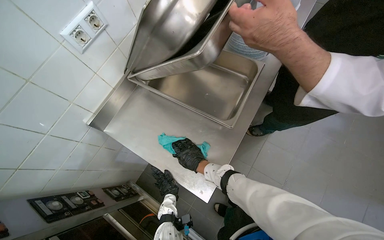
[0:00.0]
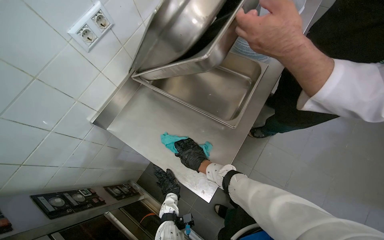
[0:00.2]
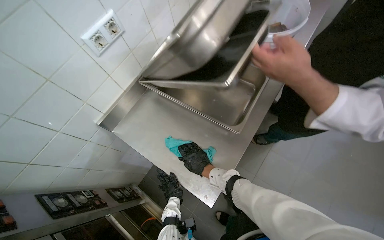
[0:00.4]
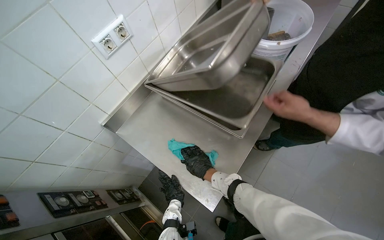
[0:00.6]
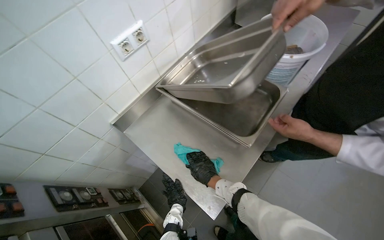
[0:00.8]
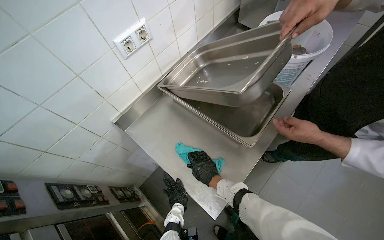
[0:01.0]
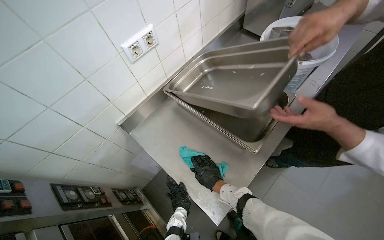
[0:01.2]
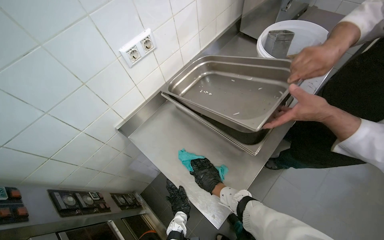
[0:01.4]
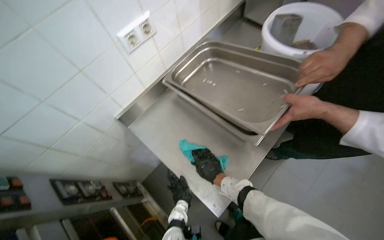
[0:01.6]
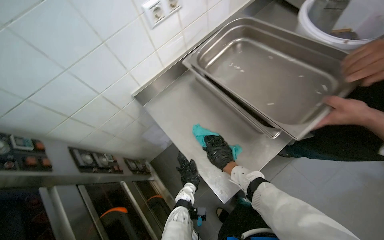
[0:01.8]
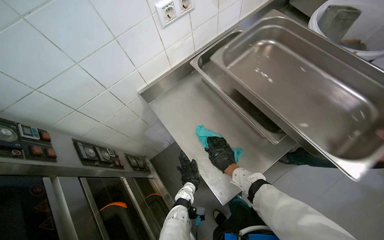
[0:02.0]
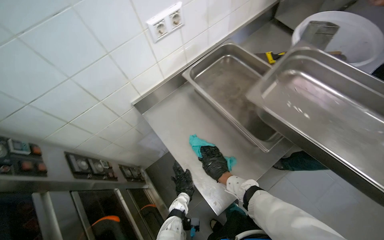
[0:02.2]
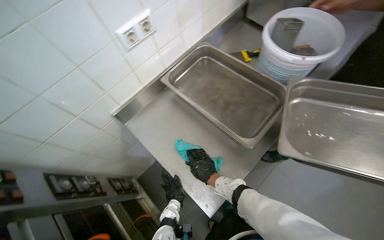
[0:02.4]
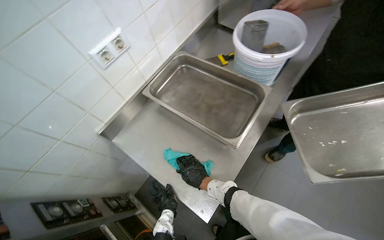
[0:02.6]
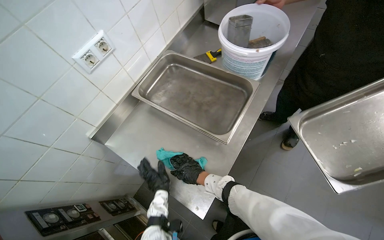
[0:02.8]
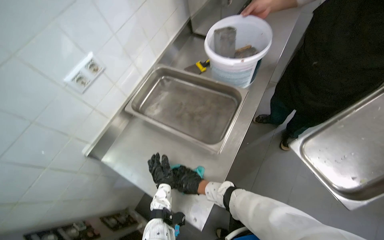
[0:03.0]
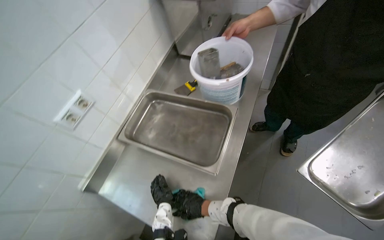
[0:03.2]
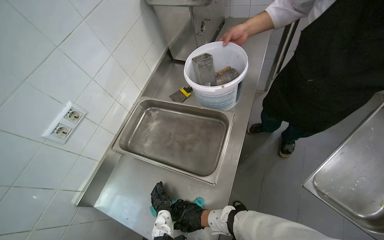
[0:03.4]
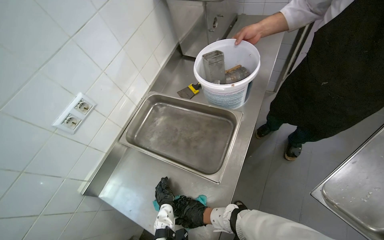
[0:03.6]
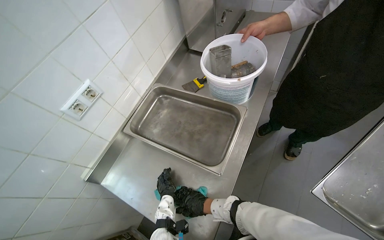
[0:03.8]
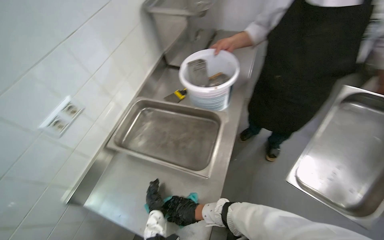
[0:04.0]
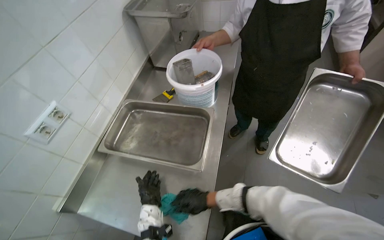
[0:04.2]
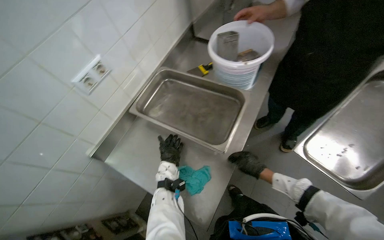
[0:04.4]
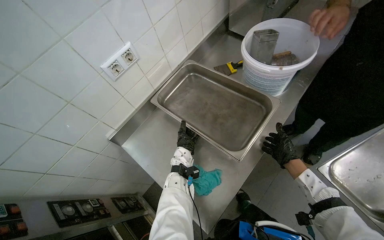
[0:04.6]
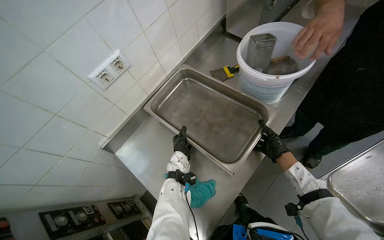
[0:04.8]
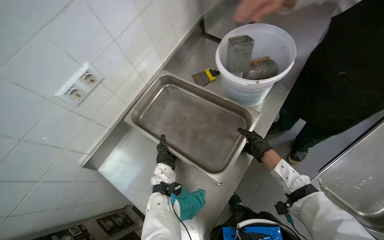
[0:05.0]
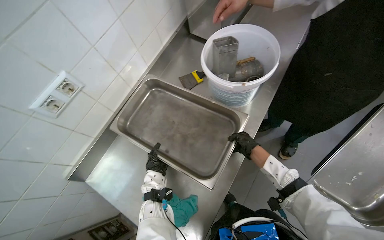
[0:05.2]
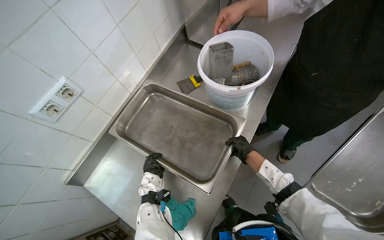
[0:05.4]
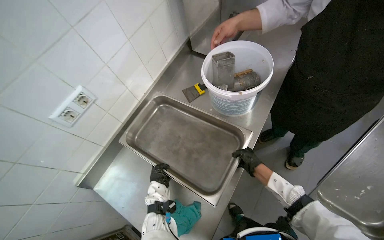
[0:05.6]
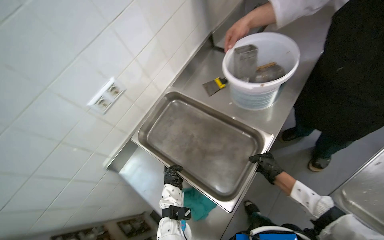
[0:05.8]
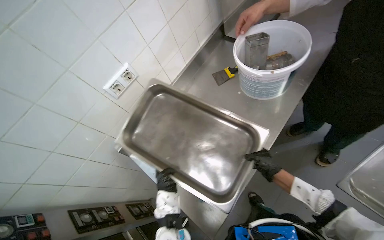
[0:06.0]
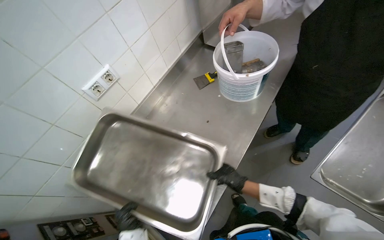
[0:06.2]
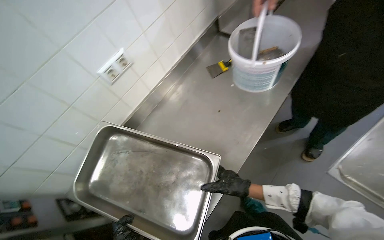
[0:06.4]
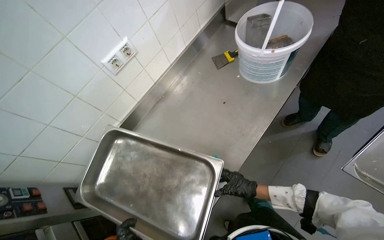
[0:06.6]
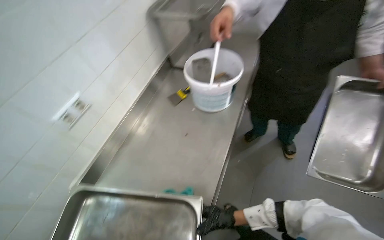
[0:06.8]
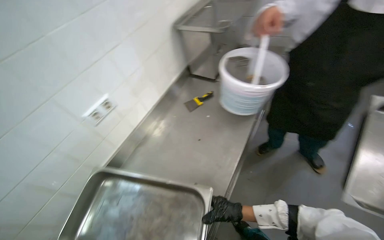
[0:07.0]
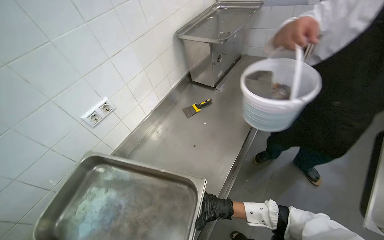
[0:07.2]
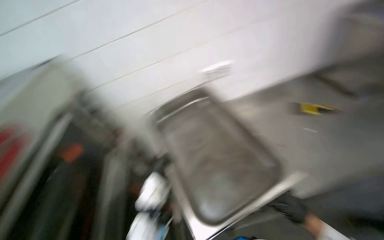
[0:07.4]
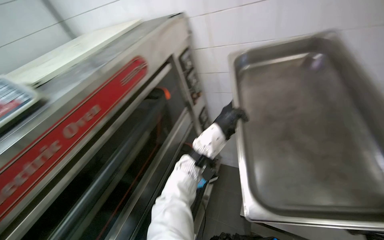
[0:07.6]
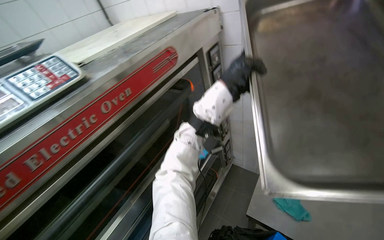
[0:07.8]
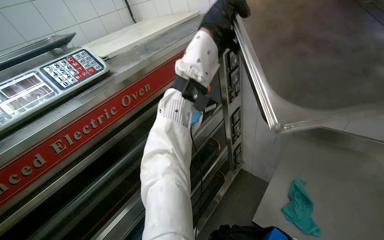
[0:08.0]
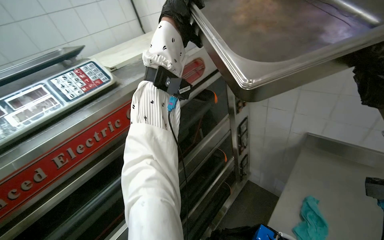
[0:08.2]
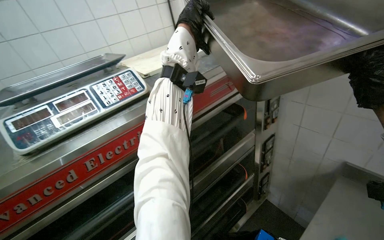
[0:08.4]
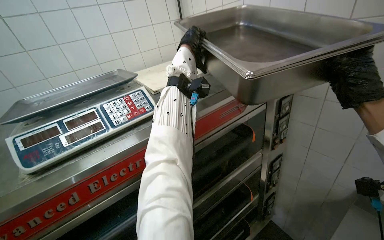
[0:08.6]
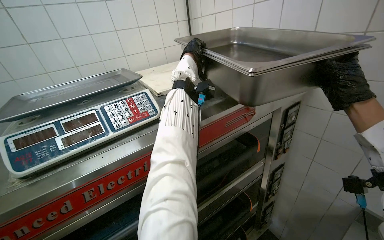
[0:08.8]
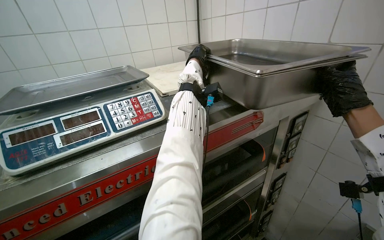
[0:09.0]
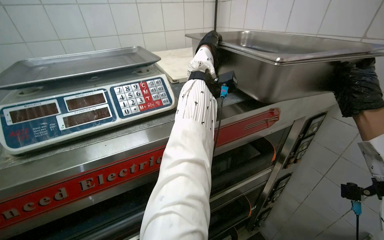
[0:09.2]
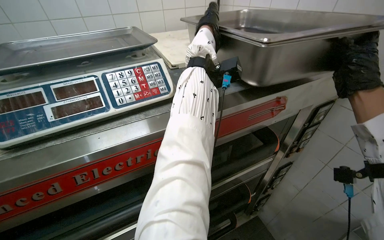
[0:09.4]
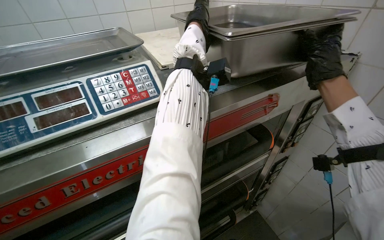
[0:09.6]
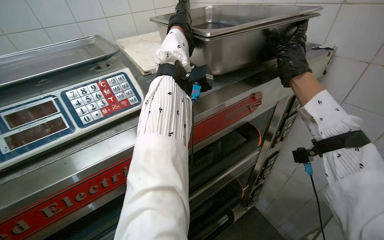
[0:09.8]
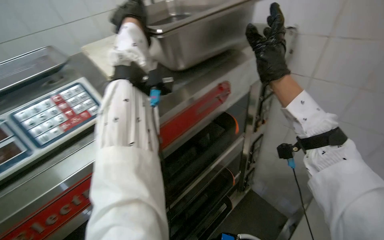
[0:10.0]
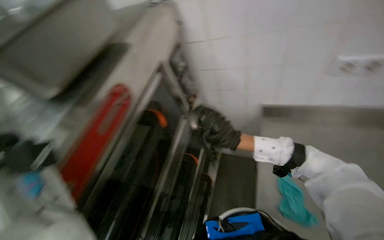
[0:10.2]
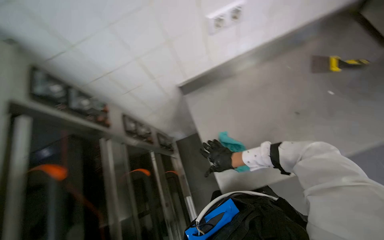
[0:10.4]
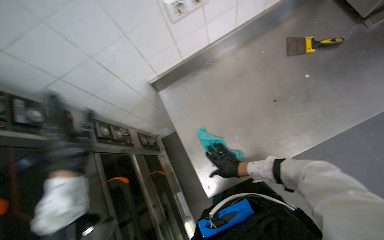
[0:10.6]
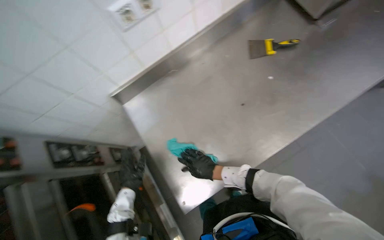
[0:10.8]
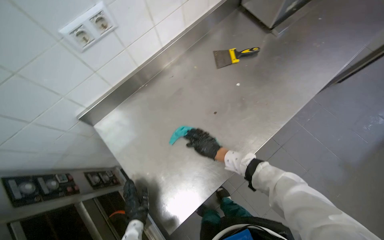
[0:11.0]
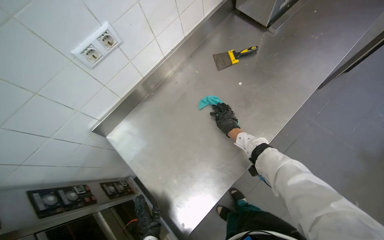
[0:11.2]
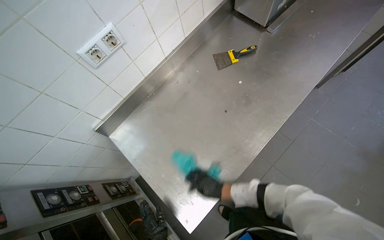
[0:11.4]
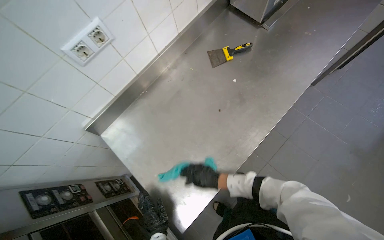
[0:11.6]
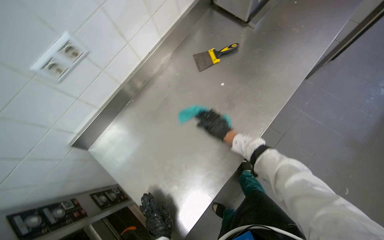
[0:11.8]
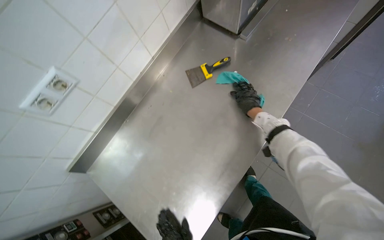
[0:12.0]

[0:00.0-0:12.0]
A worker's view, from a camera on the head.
Job: wiping surfaces.
The whole recording: Wiping kitchen counter. The worker wipes the stainless steel kitchen counter with a cloth.
0.0 to 1.6 s: The hands stay close to where they were, moving slightly.
1.6 to 3.0 s: The left hand travels up the picture and nearer to the camera by some 20 cm.
3.0 to 4.4 s: The right hand heads to the right, covering approximately 20 cm.
4.4 to 6.0 s: The left hand moves down the picture, roughly 10 cm.
6.0 to 7.6 s: The wearer's head swings about 40 degrees to the left.
7.6 to 9.0 s: The wearer looks about 40 degrees further to the left.
9.0 to 10.4 s: The wearer's head swings roughly 40 degrees to the right. The view tilts some 20 degrees downward.
10.4 to 12.0 s: The head rotates about 35 degrees to the right.

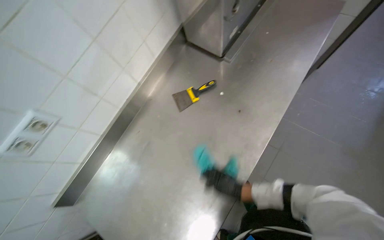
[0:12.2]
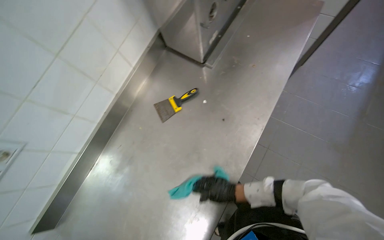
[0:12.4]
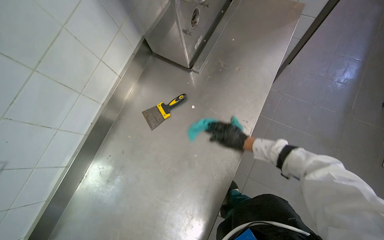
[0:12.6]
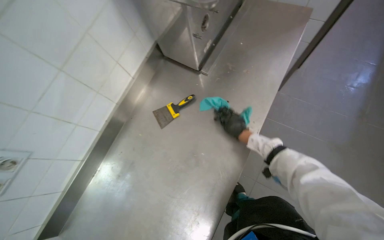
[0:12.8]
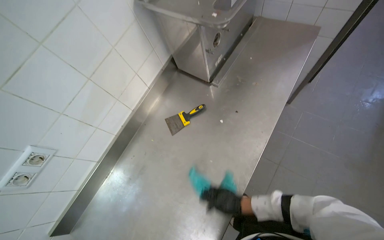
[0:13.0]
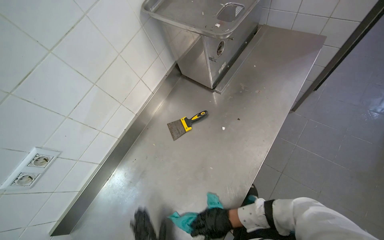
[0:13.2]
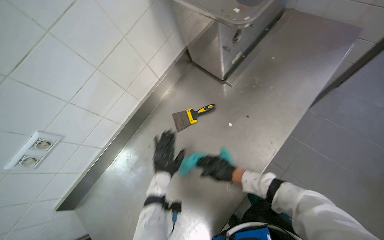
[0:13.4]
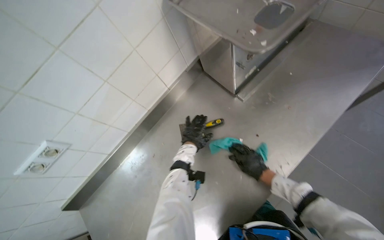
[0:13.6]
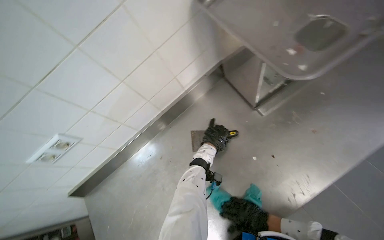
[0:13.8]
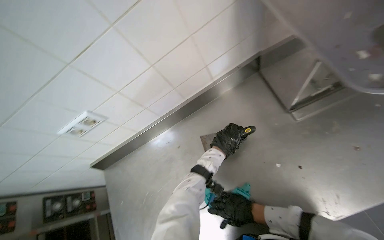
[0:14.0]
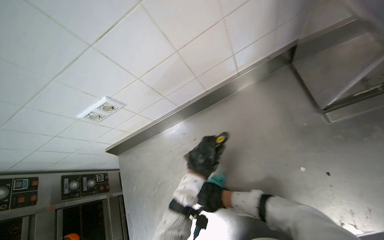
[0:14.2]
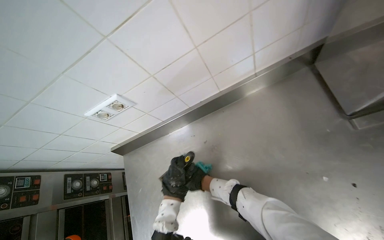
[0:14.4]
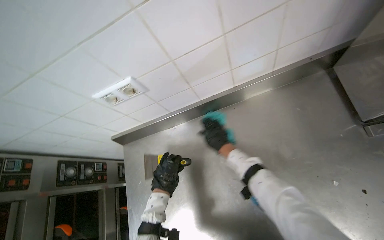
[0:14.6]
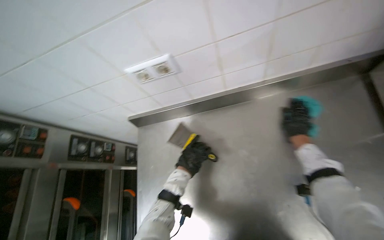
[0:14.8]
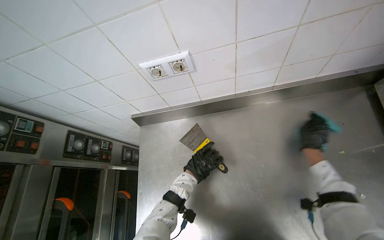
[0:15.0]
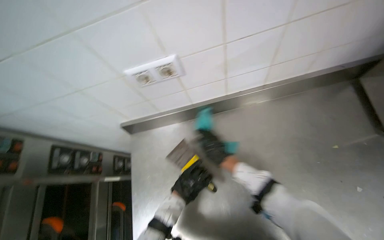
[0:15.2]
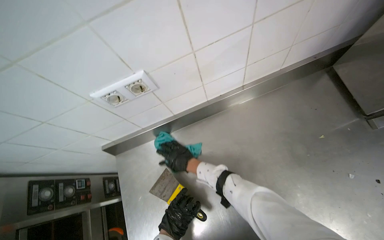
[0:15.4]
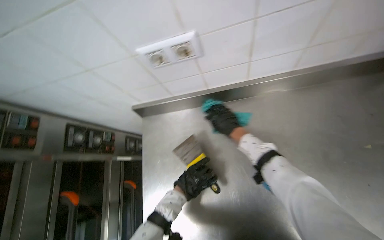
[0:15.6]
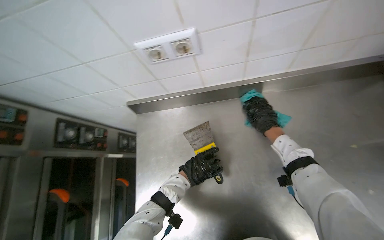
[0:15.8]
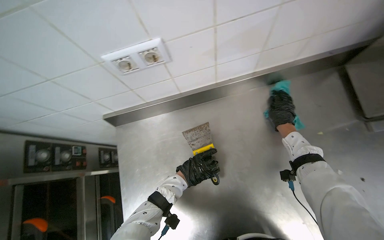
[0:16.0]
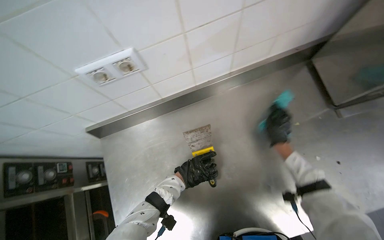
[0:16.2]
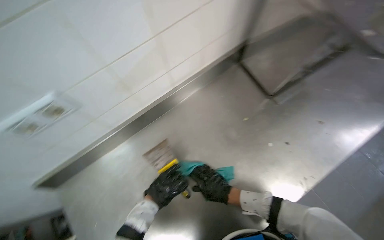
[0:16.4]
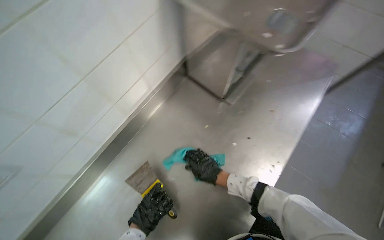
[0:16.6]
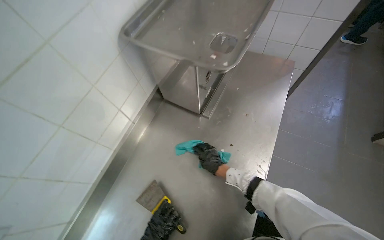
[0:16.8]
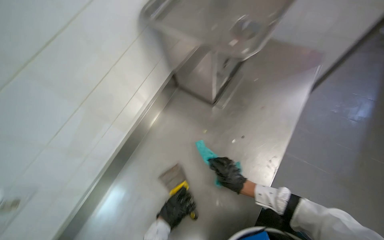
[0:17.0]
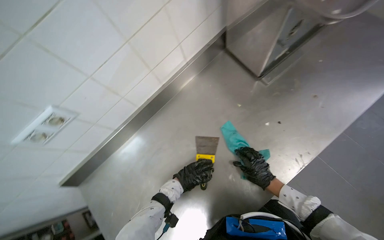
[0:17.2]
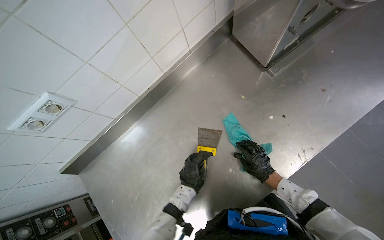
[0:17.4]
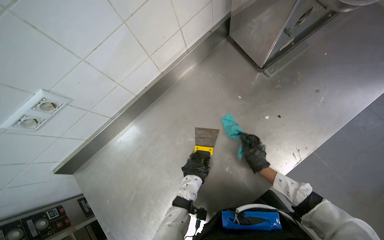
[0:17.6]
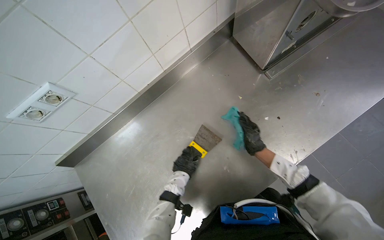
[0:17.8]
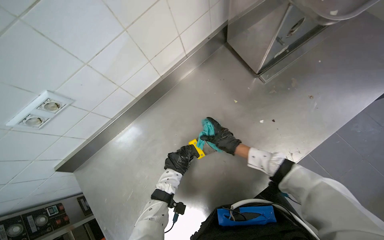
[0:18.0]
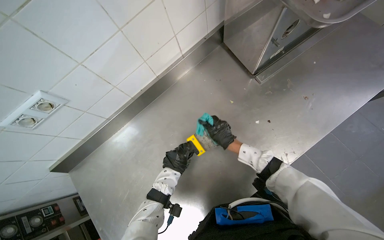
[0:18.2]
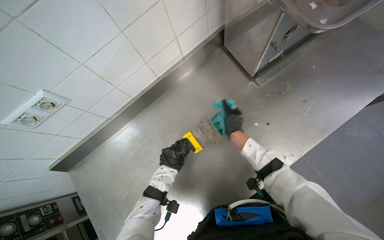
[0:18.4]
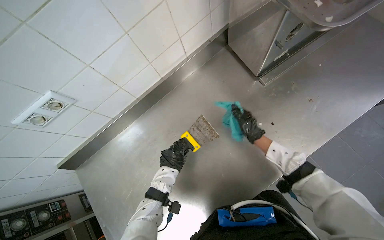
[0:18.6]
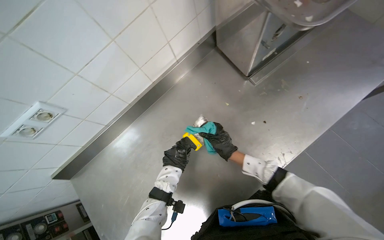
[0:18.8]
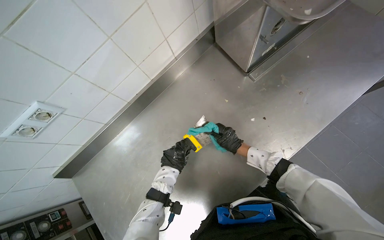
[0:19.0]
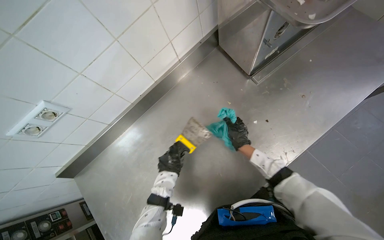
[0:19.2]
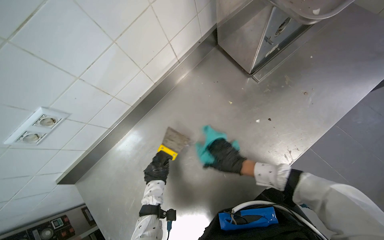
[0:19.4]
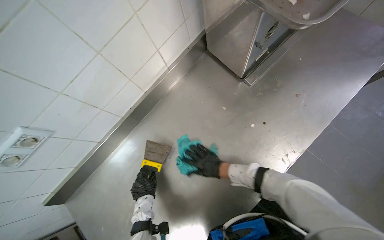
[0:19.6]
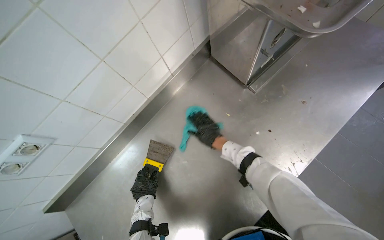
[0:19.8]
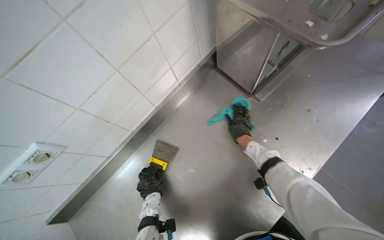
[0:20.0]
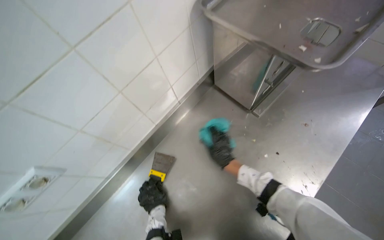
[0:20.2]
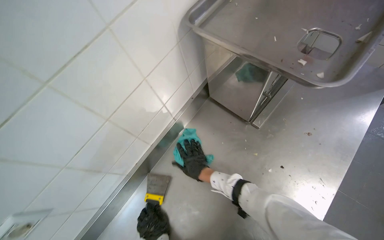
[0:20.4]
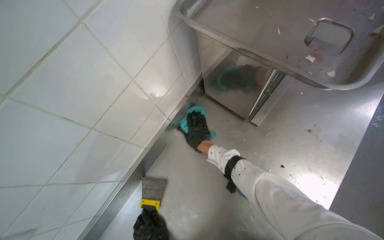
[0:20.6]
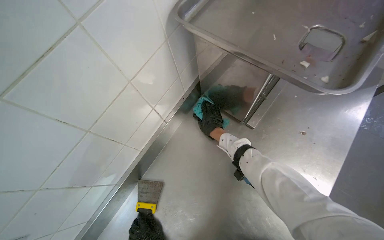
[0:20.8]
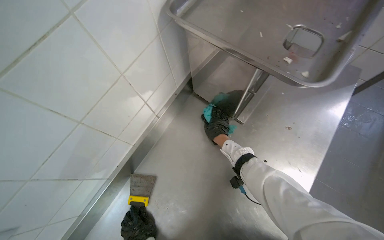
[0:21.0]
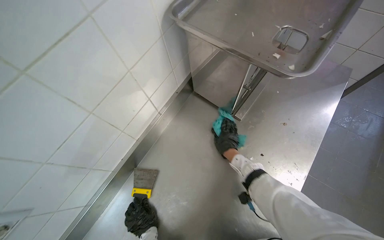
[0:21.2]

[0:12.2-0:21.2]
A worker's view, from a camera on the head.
Job: wiping surfaces.
The whole recording: Wiping kitchen counter. The worker wipes the stainless steel kitchen counter with a cloth.
12.2 to 13.8 s: The head turns to the left by approximately 20 degrees. The right hand moves up and down the picture over roughly 35 cm, changing direction 2 times.
13.8 to 15.2 s: Everything in view rotates about 25 degrees clockwise.
15.2 to 16.6 s: The wearer's head swings roughly 35 degrees to the right.
16.6 to 18.2 s: The head rotates roughly 15 degrees to the left.
18.2 to 19.8 s: The left hand goes some 10 cm to the left; the right hand travels to the right and back again, about 10 cm each way.
19.8 to 21.2 s: The right hand goes farther from the camera and returns, approximately 15 cm each way.
